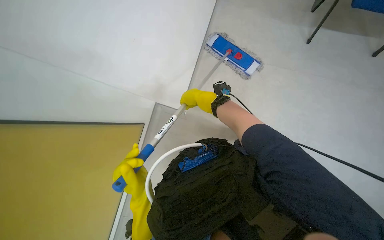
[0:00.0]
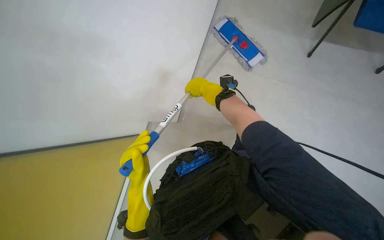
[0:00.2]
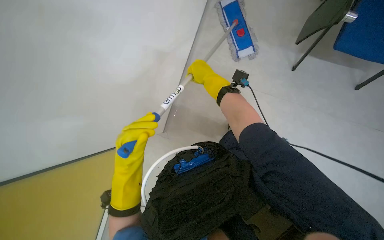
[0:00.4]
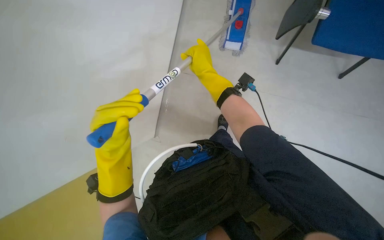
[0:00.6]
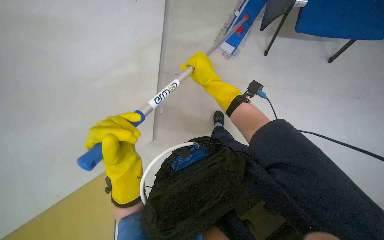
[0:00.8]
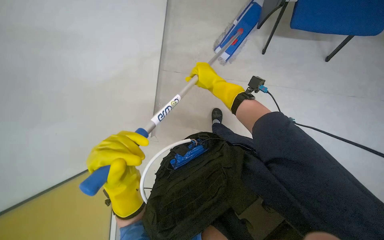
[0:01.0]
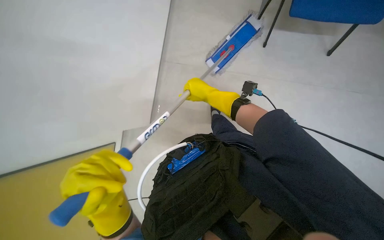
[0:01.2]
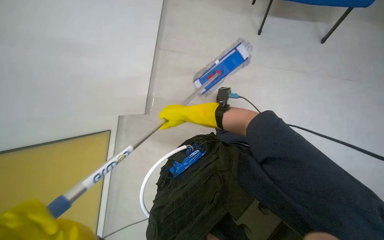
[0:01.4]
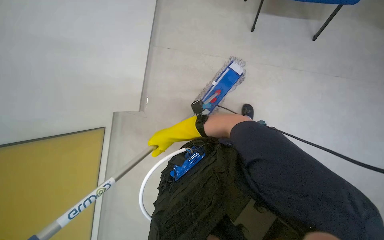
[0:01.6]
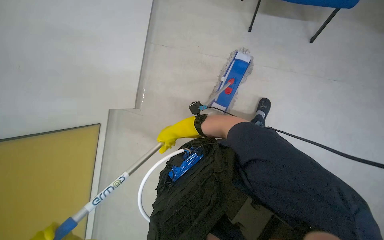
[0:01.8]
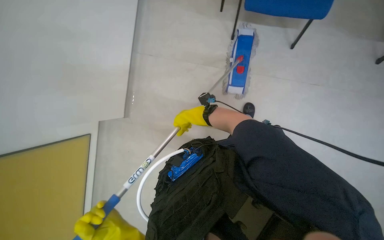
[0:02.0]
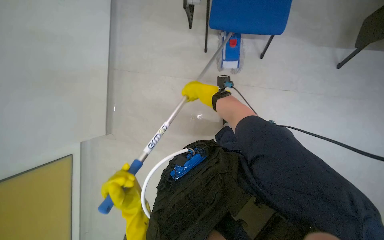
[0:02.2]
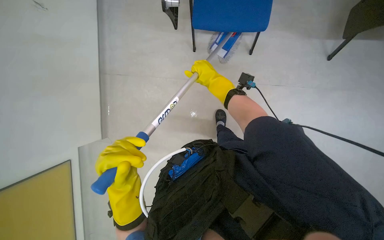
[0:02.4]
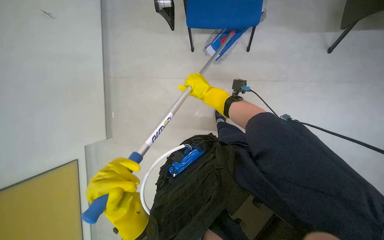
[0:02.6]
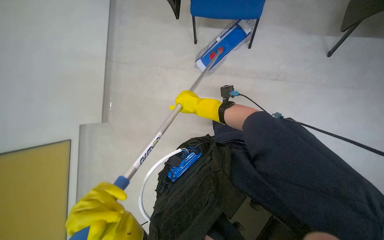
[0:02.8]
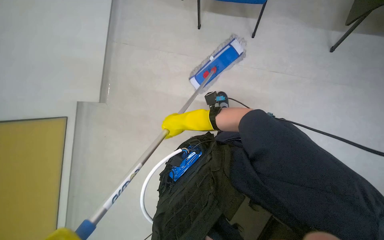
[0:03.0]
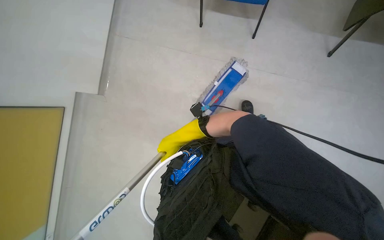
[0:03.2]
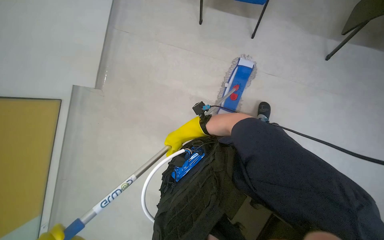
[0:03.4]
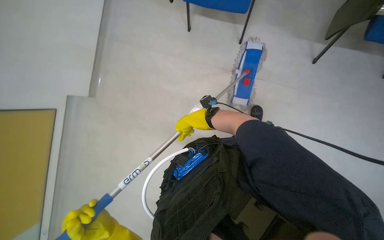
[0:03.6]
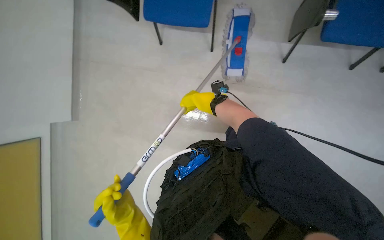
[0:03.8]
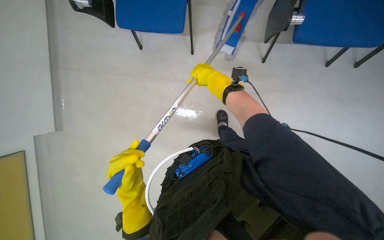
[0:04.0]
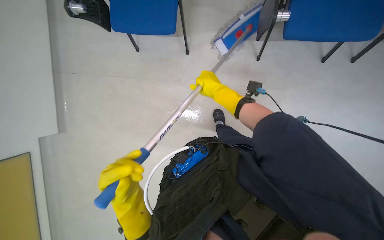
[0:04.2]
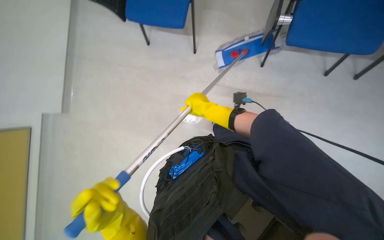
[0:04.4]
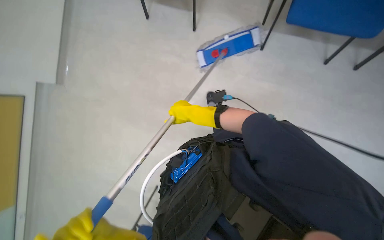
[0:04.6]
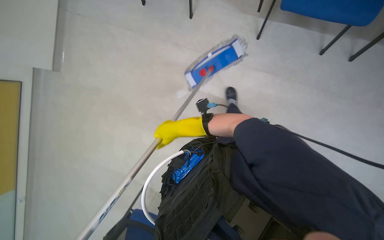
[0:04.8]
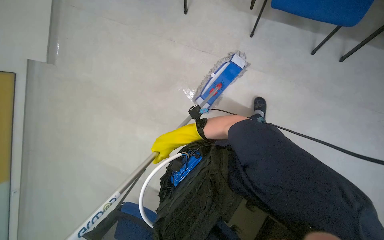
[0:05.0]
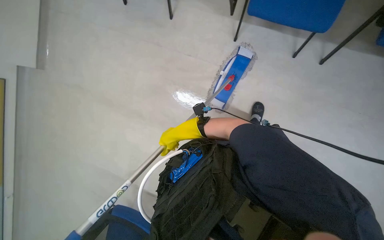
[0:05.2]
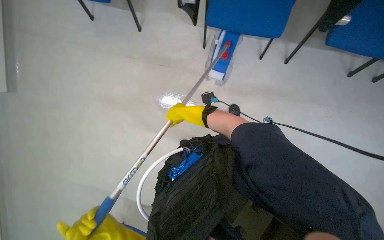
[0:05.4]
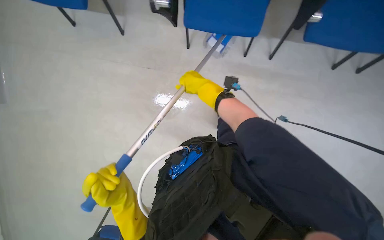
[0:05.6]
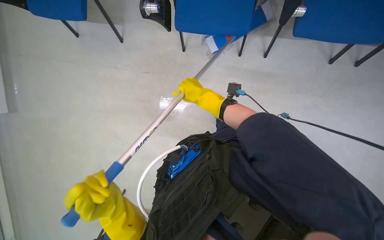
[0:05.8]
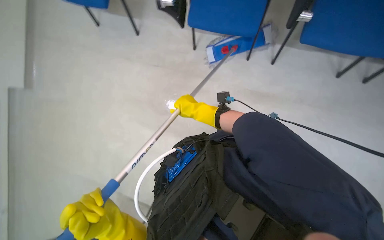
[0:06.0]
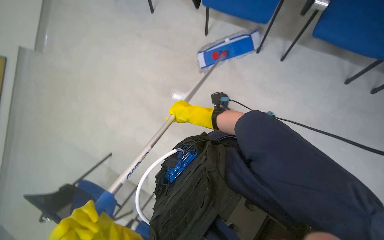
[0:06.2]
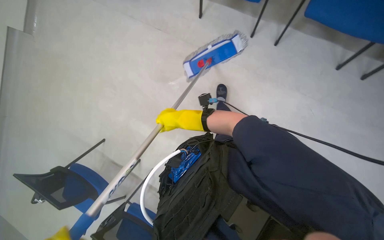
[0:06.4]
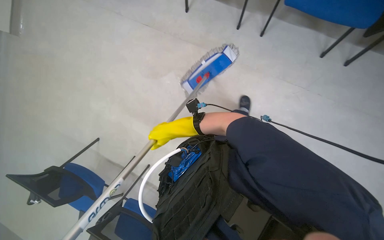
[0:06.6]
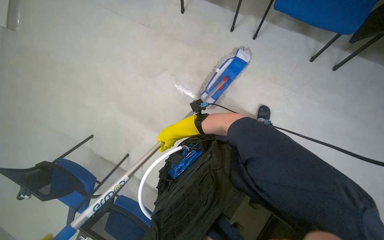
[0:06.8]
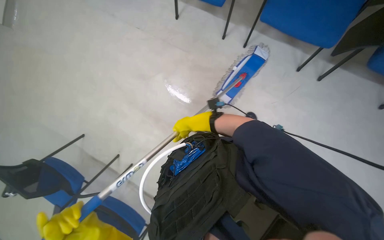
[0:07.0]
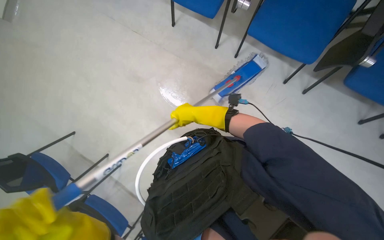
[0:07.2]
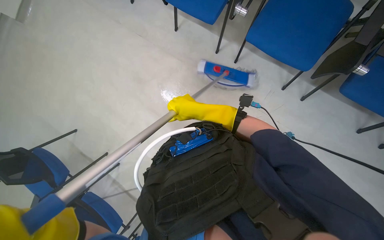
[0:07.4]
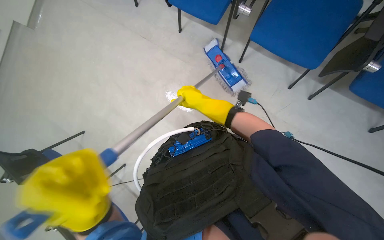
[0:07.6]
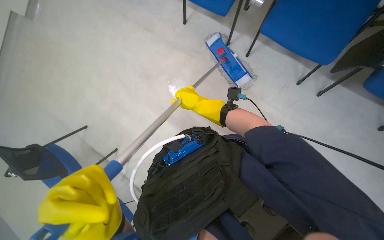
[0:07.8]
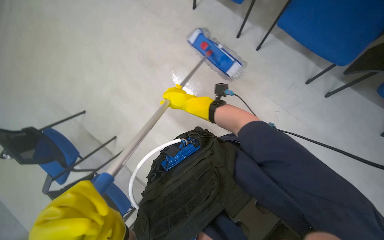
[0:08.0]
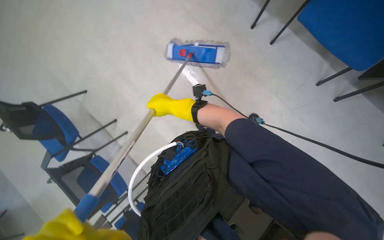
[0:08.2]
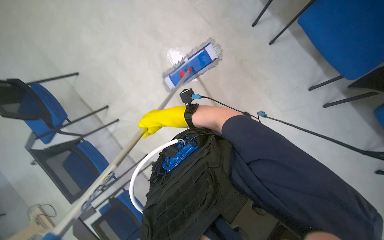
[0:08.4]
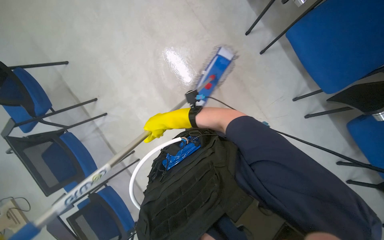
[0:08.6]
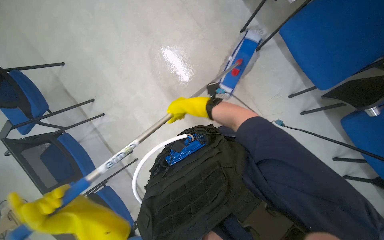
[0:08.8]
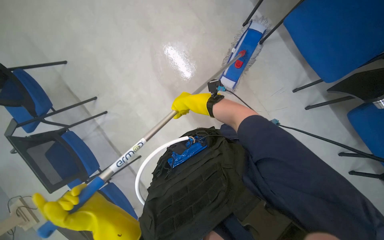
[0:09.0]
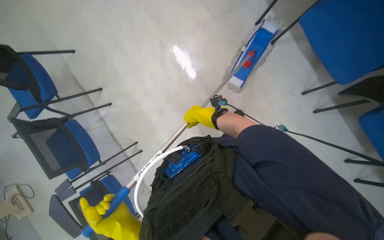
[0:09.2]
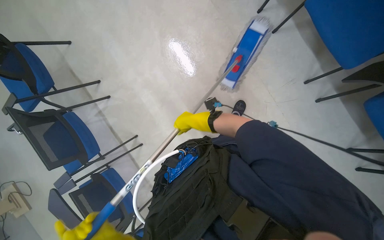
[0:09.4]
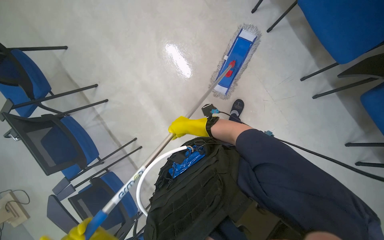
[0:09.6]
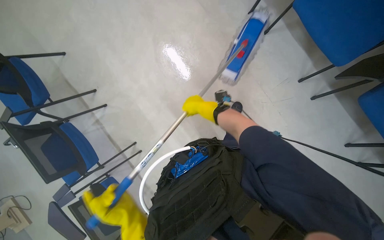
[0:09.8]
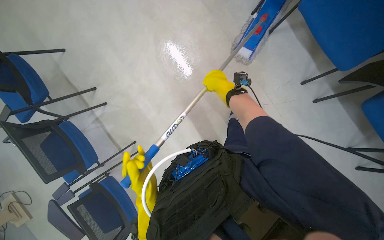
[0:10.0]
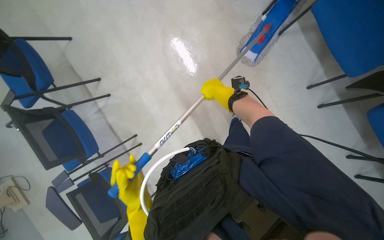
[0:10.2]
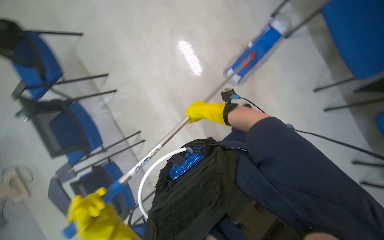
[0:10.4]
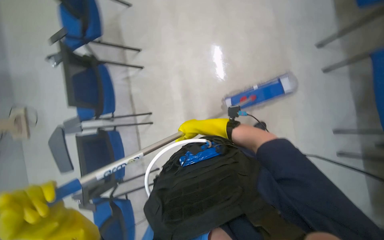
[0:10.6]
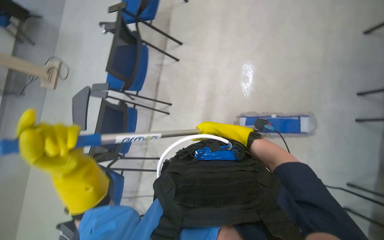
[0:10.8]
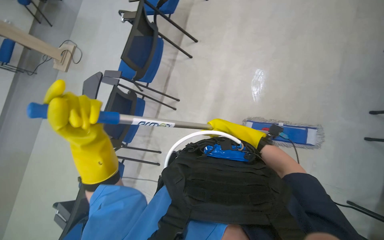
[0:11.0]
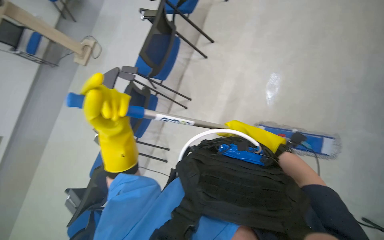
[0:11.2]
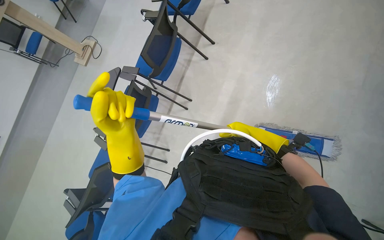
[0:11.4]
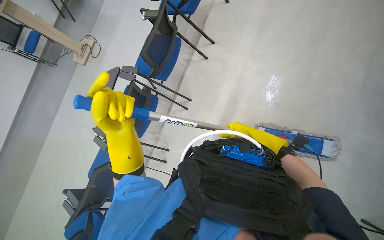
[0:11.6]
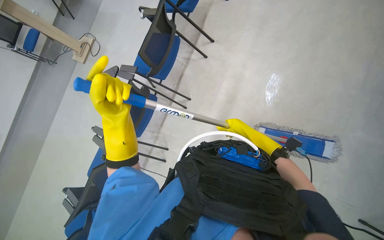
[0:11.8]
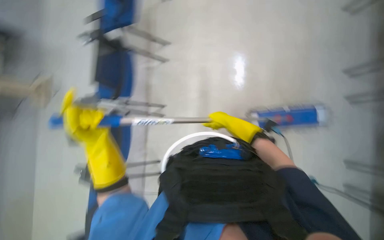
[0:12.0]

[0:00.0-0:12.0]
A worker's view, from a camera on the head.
Job: mopping floor.
The whole recording: Mopping floor with mop. Mops the floor with a flat mop.
0:00.0 to 0:01.6: The right hand moves down the picture, some 10 cm.
0:07.6 to 0:09.0: The wearer looks roughly 20 degrees further downward. The right hand travels to the left and back again, roughly 15 cm each way.
0:09.0 to 0:10.4: The right hand moves up and down the picture over roughly 15 cm, changing direction 2 times.
0:10.4 to 0:12.0: The scene turns roughly 35 degrees clockwise in the picture.

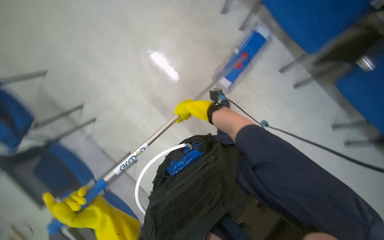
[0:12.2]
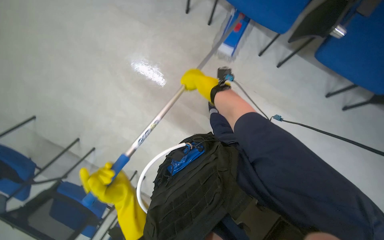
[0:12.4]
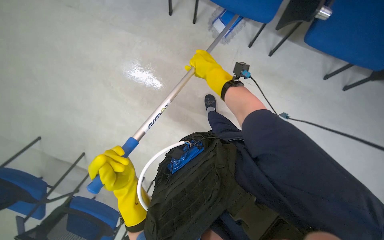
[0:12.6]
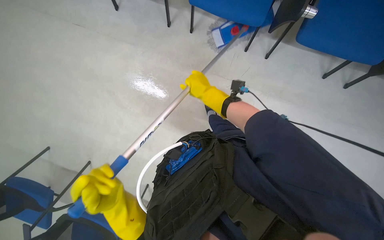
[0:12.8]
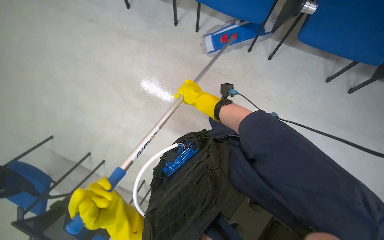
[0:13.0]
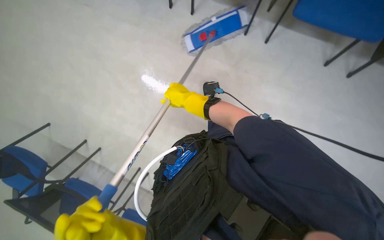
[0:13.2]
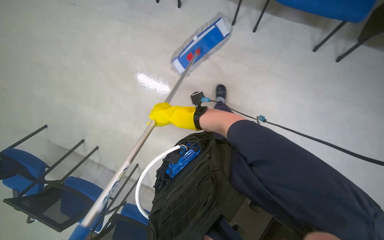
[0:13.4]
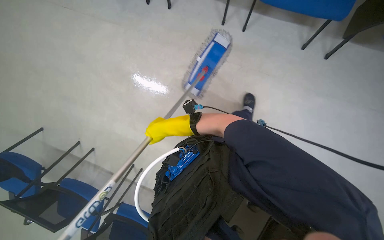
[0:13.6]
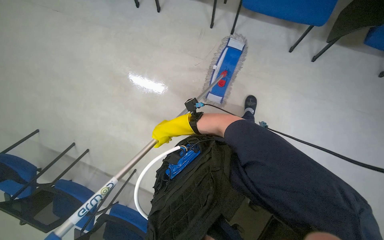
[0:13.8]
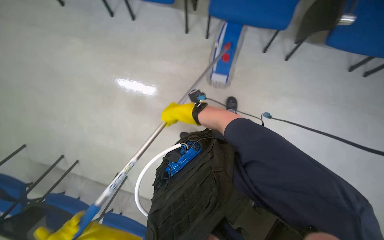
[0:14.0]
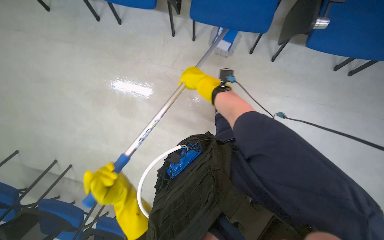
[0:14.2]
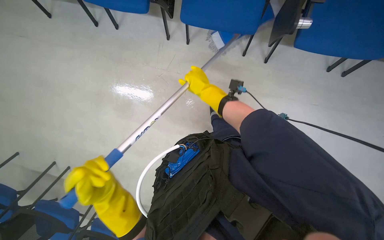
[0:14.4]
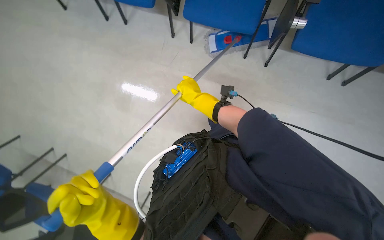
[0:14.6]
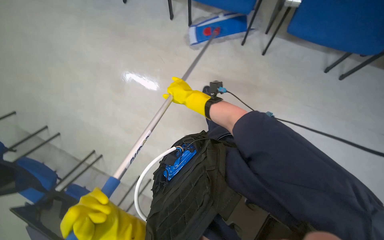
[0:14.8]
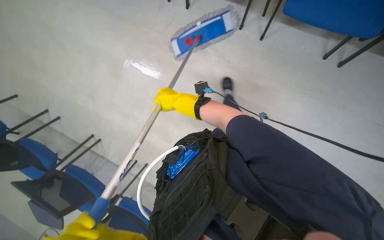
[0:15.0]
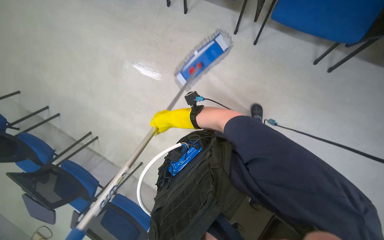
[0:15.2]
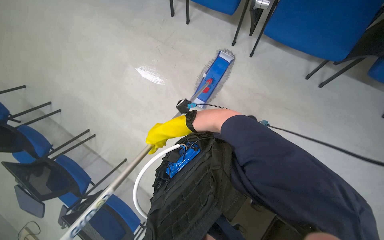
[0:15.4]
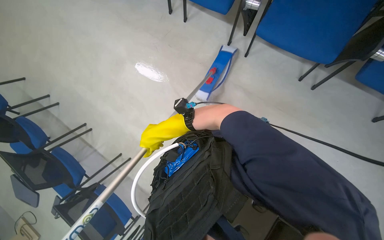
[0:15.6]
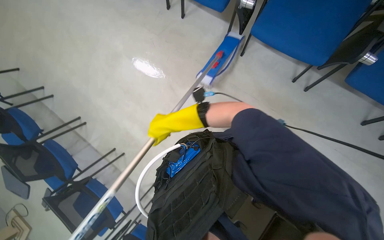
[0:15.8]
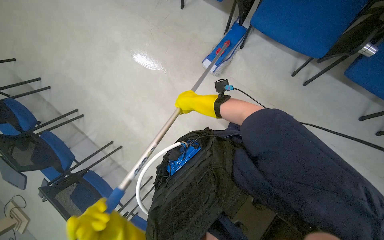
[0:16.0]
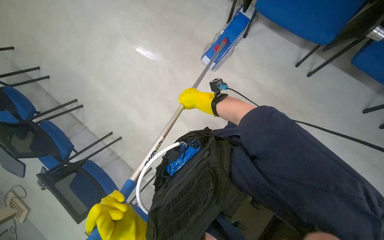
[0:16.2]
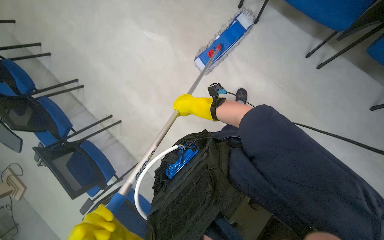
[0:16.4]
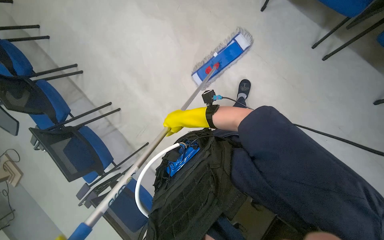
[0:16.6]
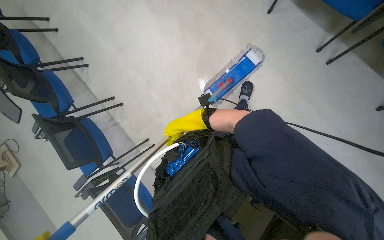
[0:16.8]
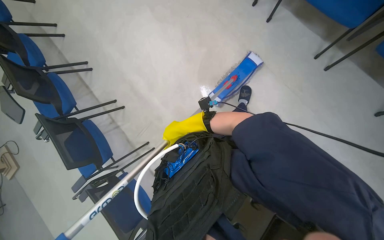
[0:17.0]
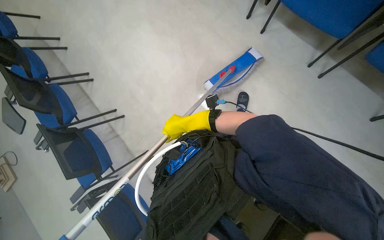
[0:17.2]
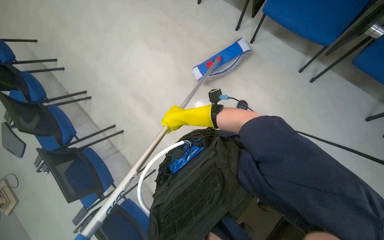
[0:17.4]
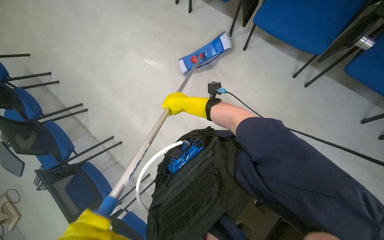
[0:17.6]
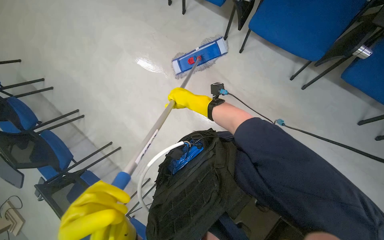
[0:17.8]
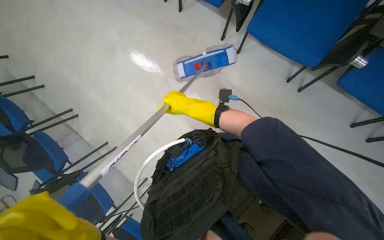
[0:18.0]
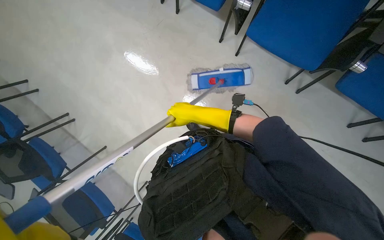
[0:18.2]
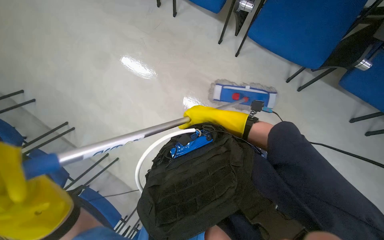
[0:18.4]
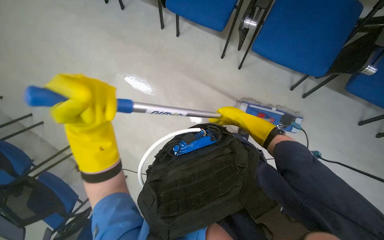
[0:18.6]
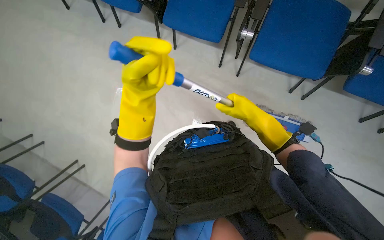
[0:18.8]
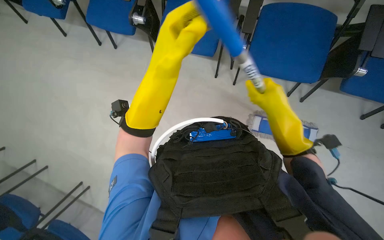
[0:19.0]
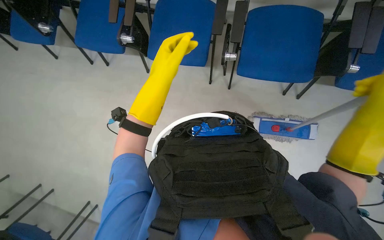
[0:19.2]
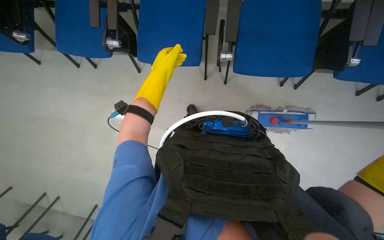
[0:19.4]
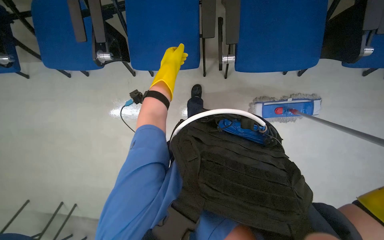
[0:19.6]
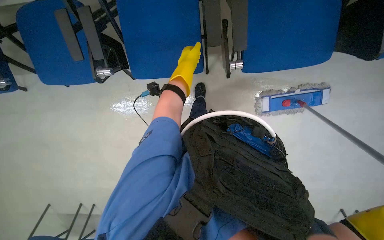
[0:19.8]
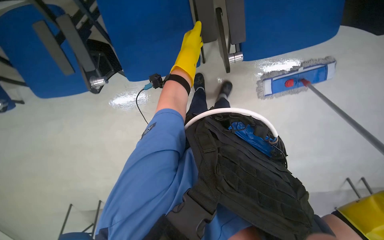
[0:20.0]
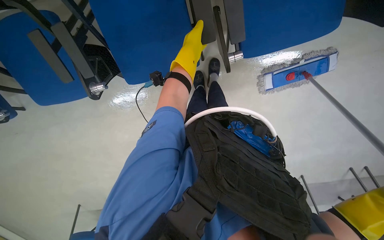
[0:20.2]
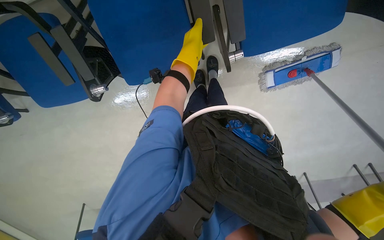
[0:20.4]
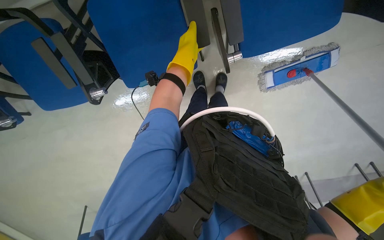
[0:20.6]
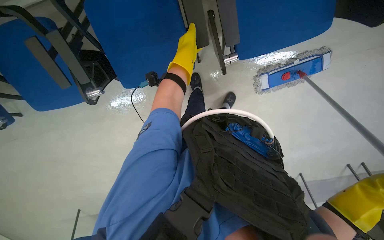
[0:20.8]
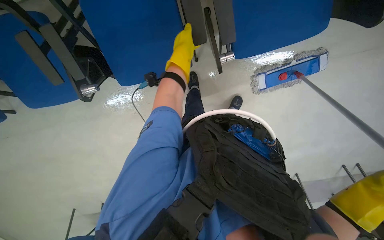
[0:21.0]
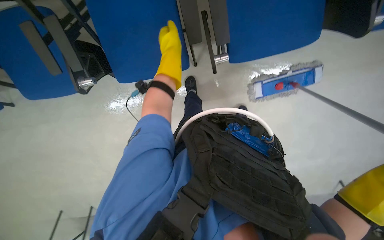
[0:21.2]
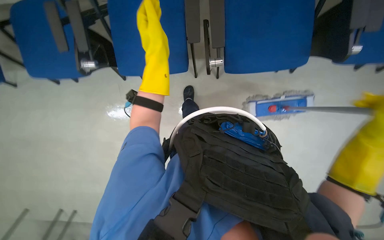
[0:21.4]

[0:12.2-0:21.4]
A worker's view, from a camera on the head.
Job: mopping floor.
The whole recording: Mopping floor with mop. Mops the floor with a flat mop.
0:15.2 to 0:16.8: The right hand shifts about 25 cm to the right.
0:18.4 to 0:19.8: The camera travels some 60 cm. The scene turns about 35 degrees counterclockwise in the picture.
0:19.8 to 0:21.4: The left hand goes nearer and farther, some 15 cm each way, reversing 2 times.
